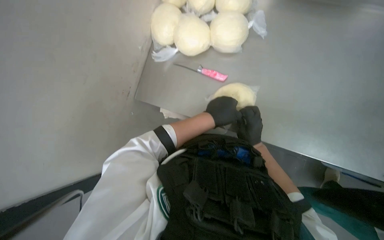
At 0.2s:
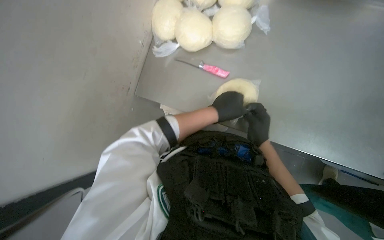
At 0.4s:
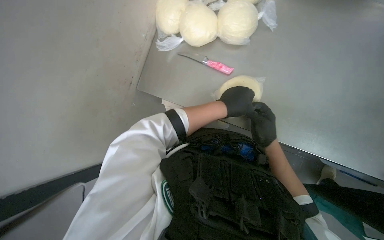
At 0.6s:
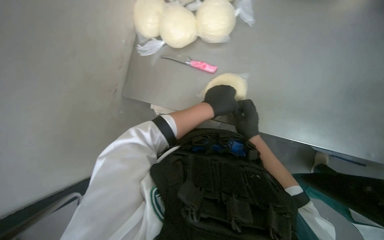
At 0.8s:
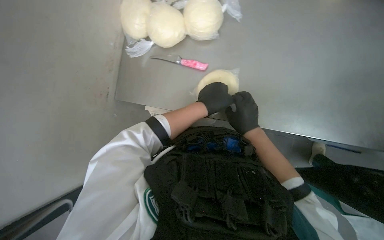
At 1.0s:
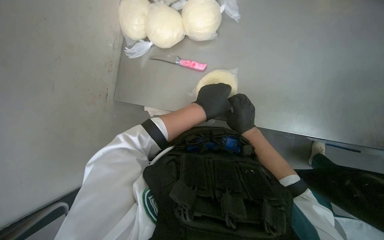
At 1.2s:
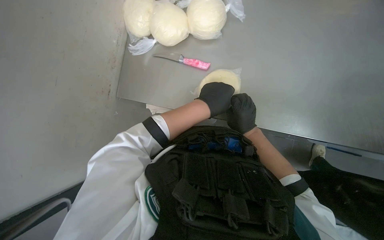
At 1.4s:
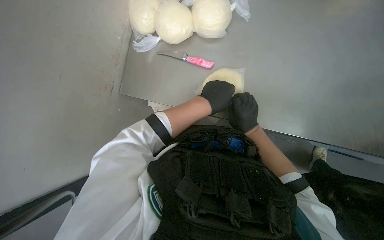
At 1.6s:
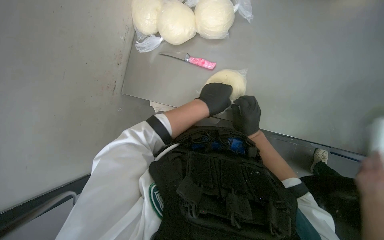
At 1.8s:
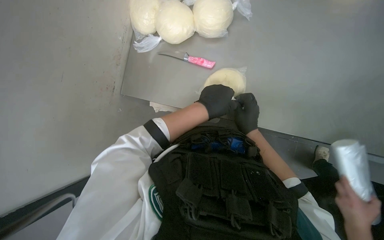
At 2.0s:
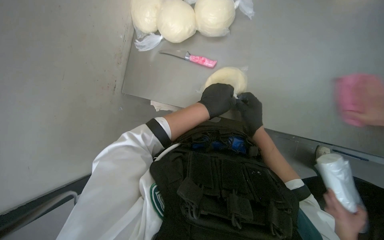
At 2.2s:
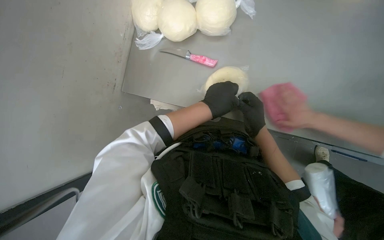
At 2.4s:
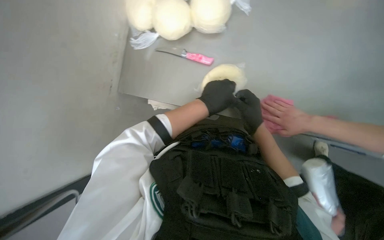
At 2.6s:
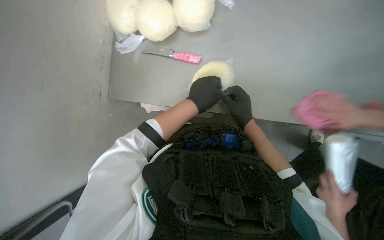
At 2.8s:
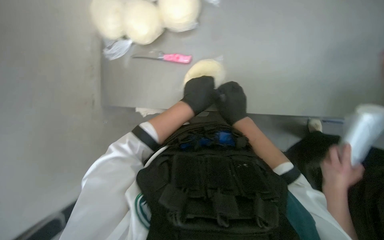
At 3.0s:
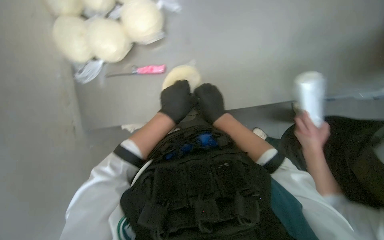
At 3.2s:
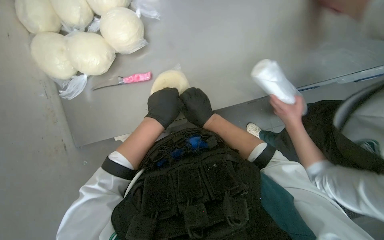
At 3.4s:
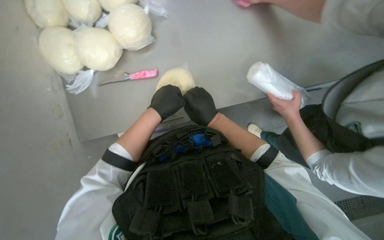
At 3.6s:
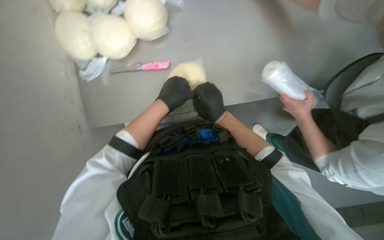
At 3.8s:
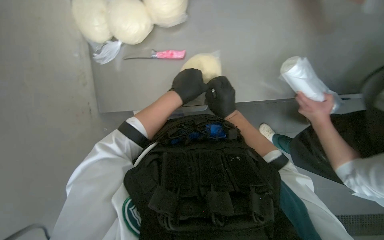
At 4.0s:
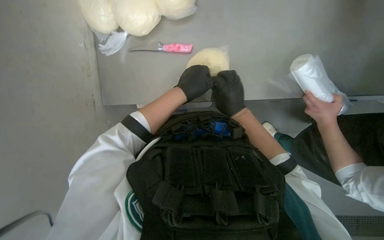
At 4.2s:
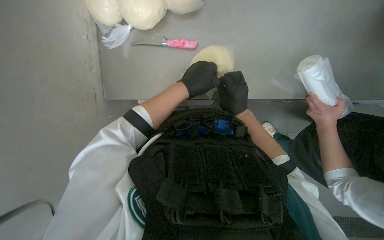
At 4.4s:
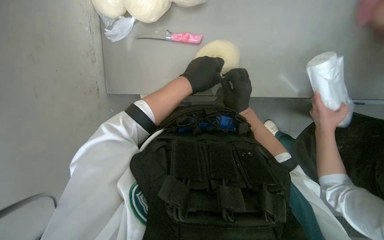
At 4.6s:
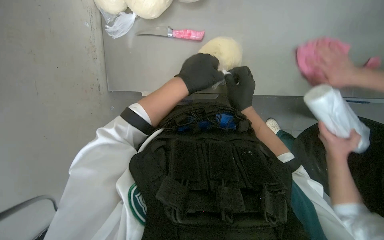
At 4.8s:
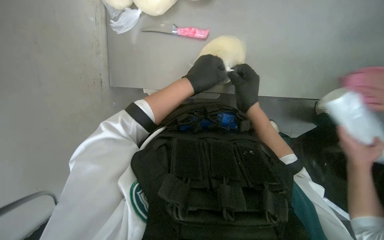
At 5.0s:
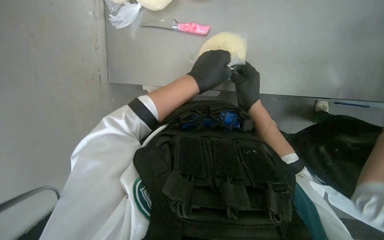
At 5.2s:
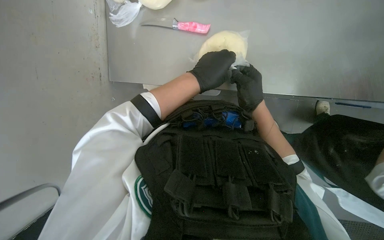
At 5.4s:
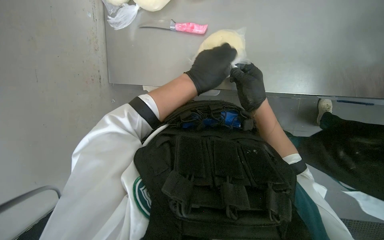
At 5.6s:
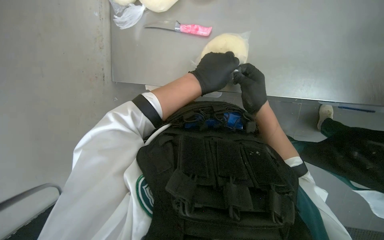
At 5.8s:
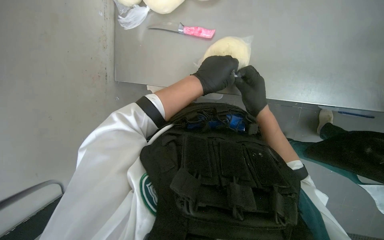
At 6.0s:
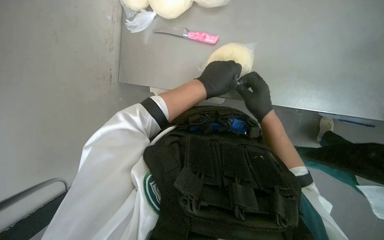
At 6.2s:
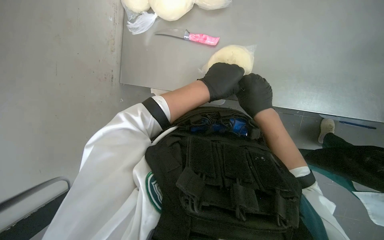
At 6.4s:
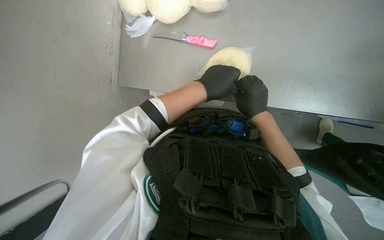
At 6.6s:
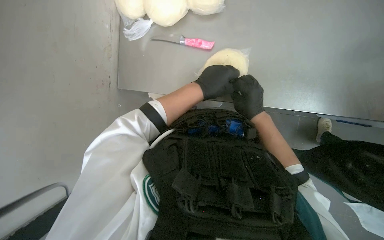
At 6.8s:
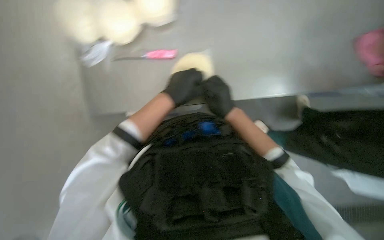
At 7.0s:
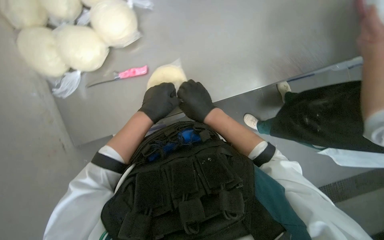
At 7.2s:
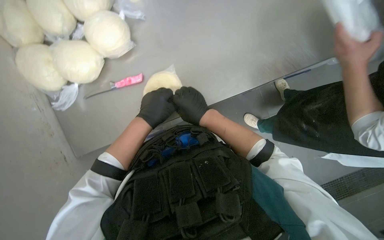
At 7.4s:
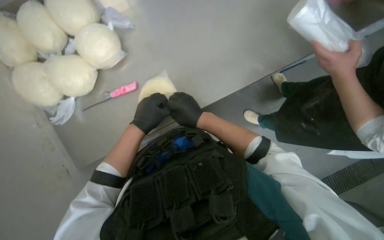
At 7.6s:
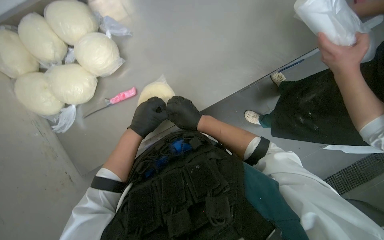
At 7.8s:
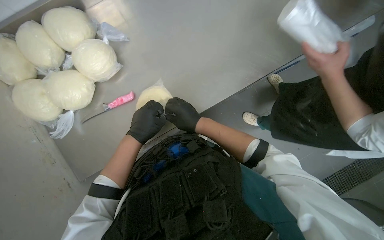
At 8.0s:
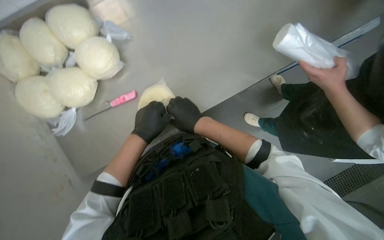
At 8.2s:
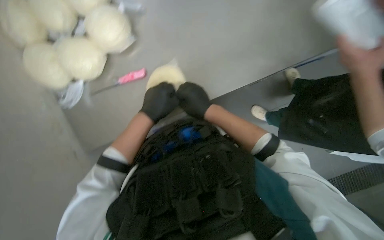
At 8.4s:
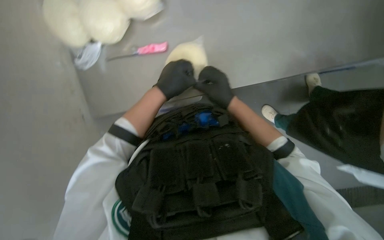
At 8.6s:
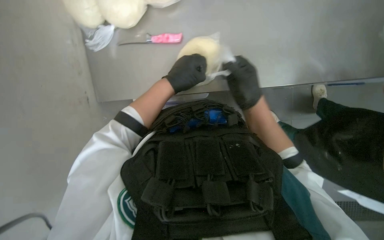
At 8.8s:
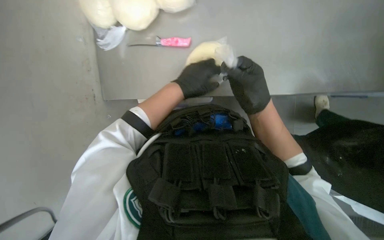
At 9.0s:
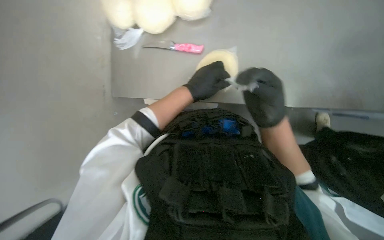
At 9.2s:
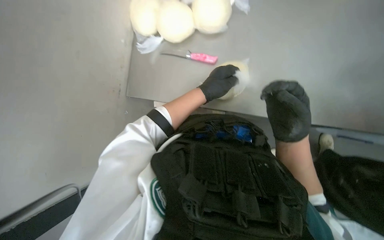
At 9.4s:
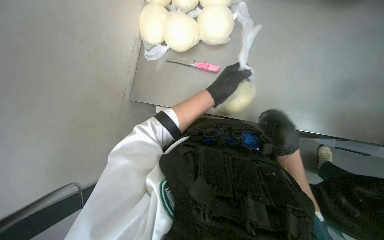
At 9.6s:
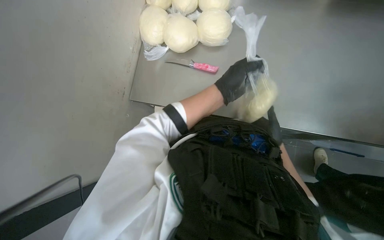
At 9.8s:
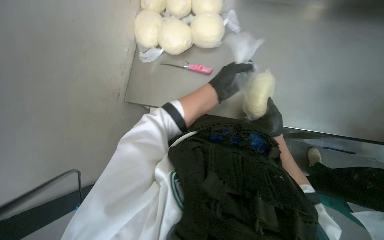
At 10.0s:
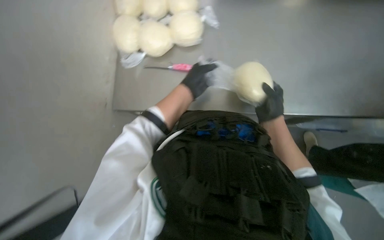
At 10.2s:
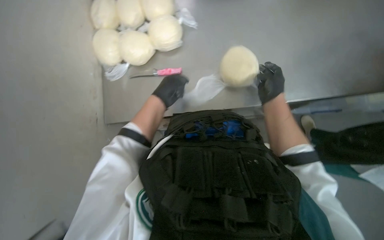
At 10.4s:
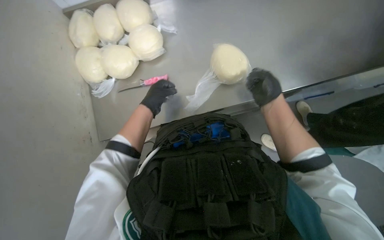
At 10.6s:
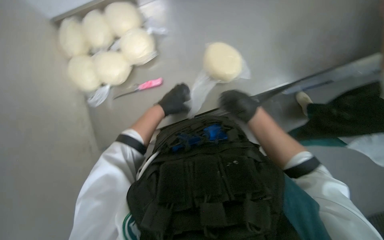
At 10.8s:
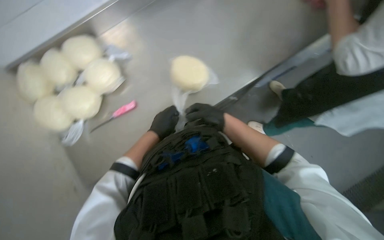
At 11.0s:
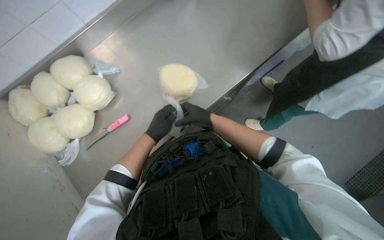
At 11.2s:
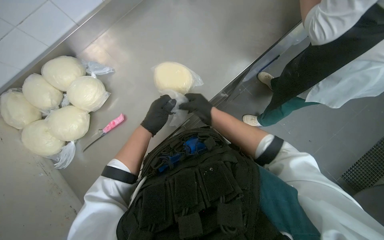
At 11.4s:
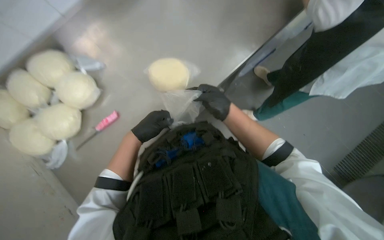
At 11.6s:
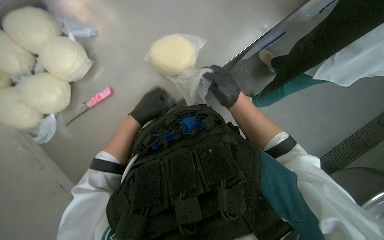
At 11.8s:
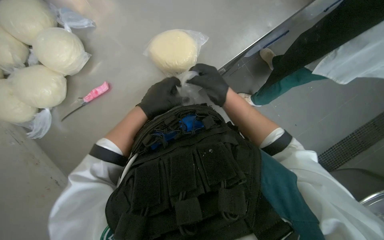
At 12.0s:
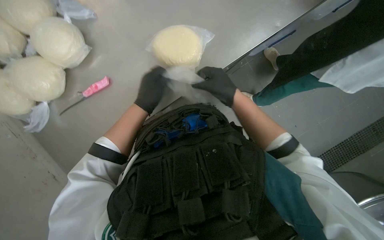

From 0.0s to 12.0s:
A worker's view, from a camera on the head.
Job: preparing food.
The whole recording: Wrapping dough in plastic. The worker tears off plastic wrap and wraps a ball of dough.
From 0.0s to 1.6s: The hands make small movements and keep their place.
From 1.6s to 3.0s: The right hand shifts about 10 cm nearer to the camera.
From 3.0s to 4.4s: The right hand heads farther from the camera, covering some 10 cm.
From 4.4s to 6.0s: The hands are busy where they are.
From 6.0s to 7.6s: The scene rotates counterclockwise by about 35 degrees.
From 7.6s to 9.0s: The scene rotates clockwise by approximately 30 degrees. The right hand moves nearer to the camera, about 10 cm.
From 10.4s to 12.0s: The head turns to the right by approximately 25 degrees.

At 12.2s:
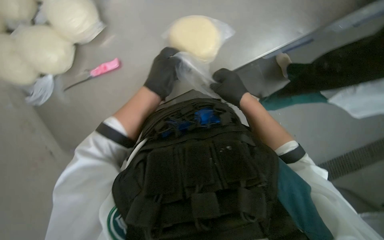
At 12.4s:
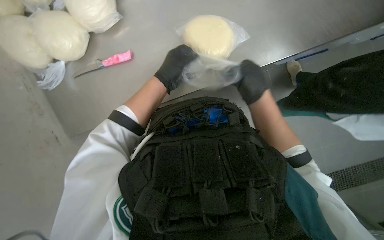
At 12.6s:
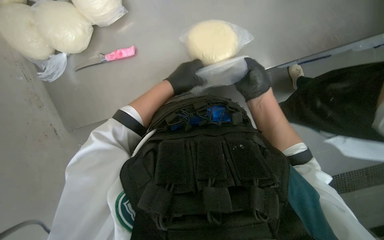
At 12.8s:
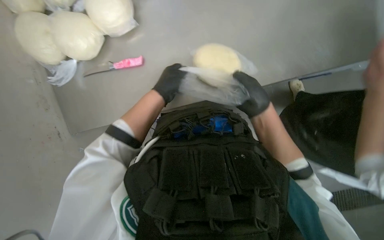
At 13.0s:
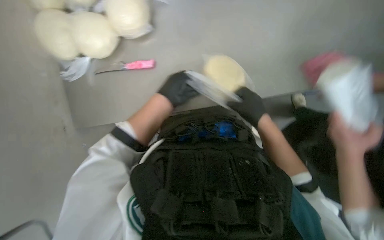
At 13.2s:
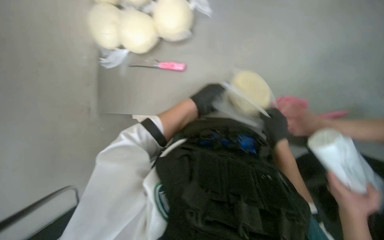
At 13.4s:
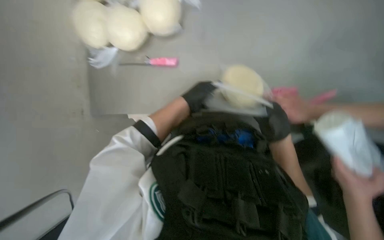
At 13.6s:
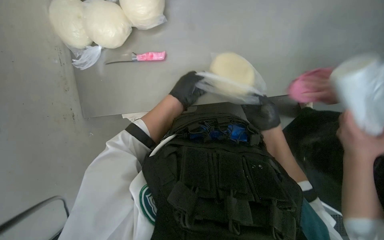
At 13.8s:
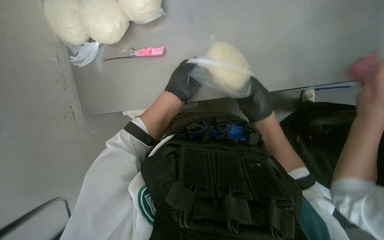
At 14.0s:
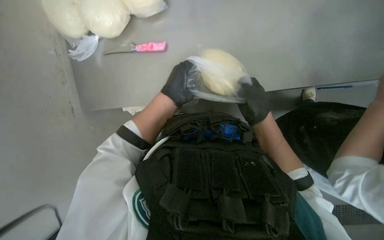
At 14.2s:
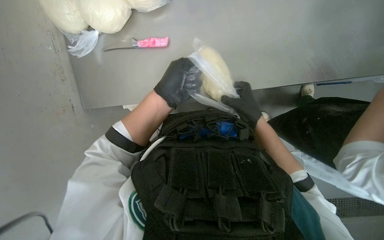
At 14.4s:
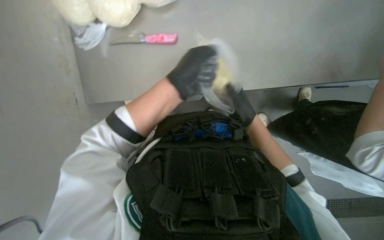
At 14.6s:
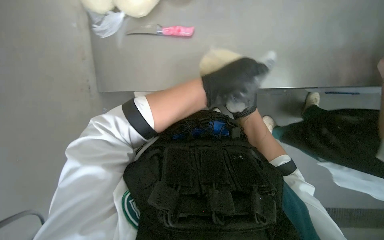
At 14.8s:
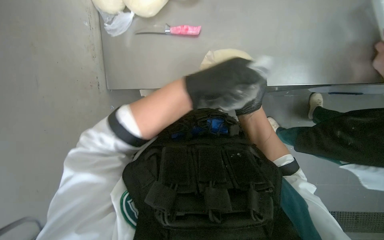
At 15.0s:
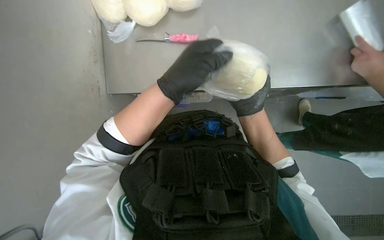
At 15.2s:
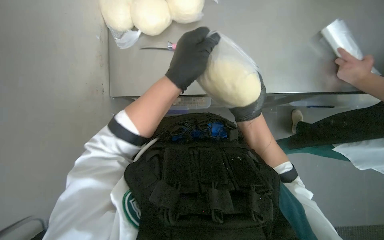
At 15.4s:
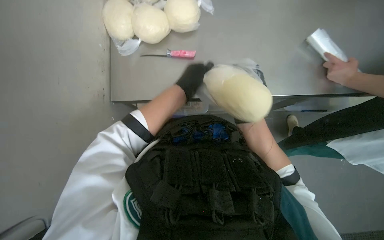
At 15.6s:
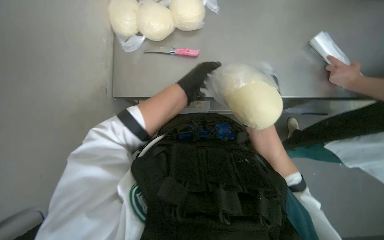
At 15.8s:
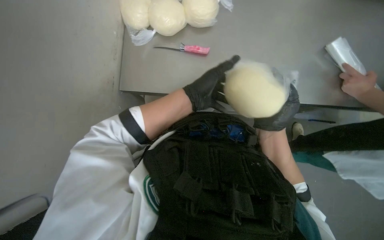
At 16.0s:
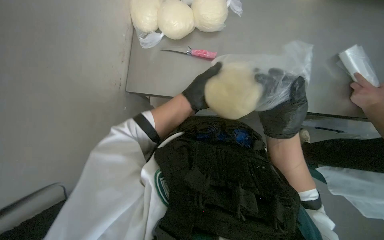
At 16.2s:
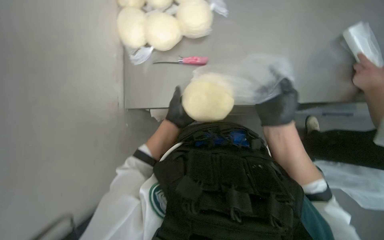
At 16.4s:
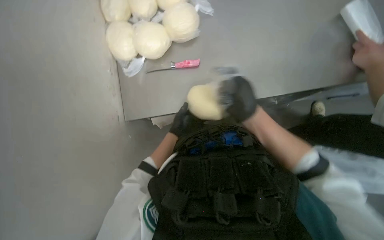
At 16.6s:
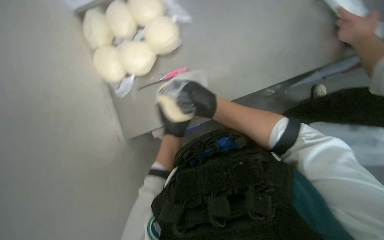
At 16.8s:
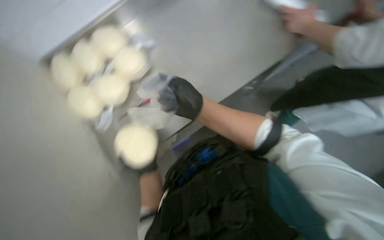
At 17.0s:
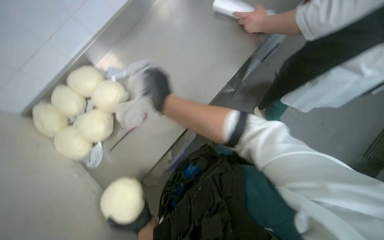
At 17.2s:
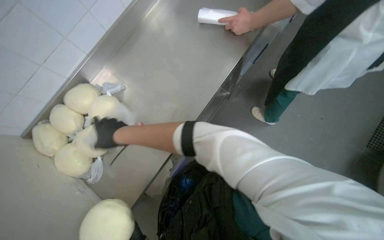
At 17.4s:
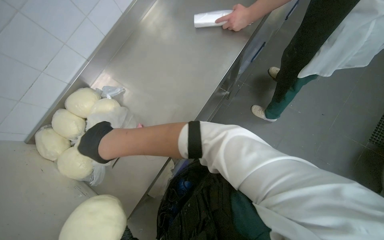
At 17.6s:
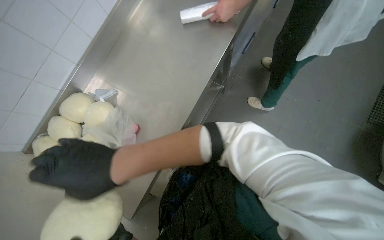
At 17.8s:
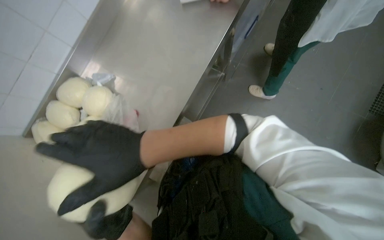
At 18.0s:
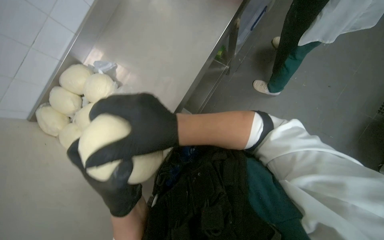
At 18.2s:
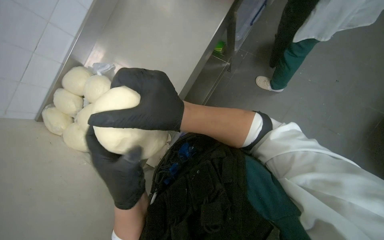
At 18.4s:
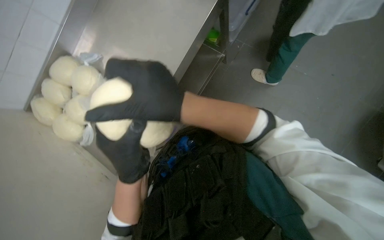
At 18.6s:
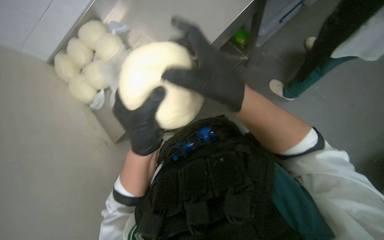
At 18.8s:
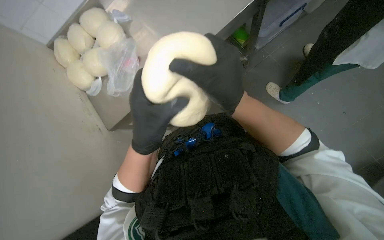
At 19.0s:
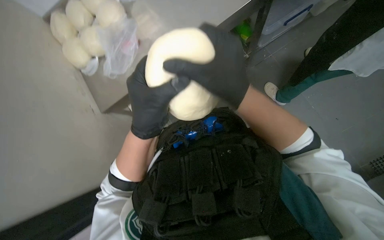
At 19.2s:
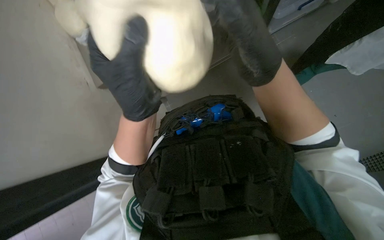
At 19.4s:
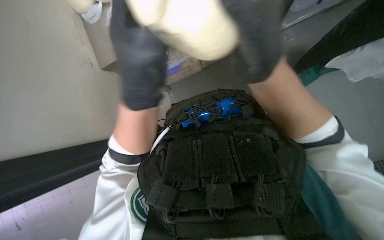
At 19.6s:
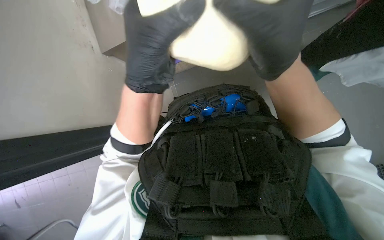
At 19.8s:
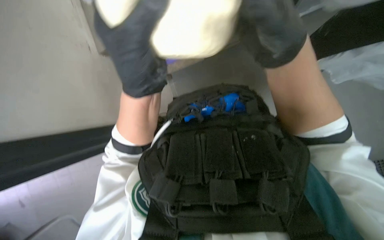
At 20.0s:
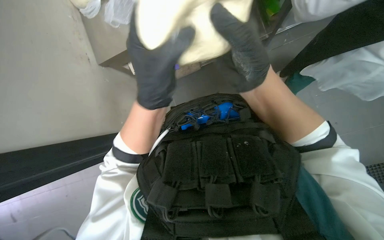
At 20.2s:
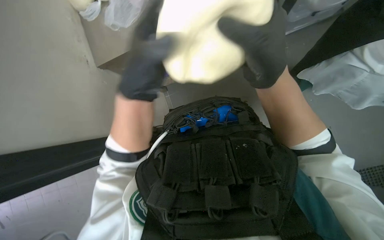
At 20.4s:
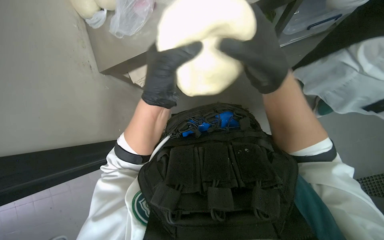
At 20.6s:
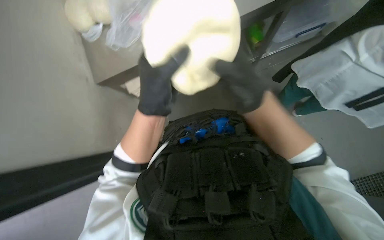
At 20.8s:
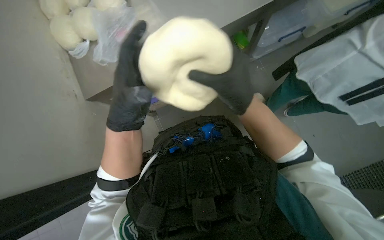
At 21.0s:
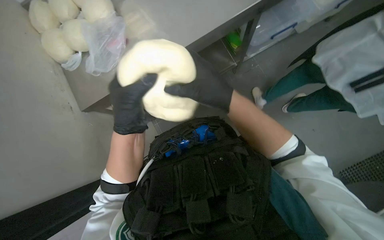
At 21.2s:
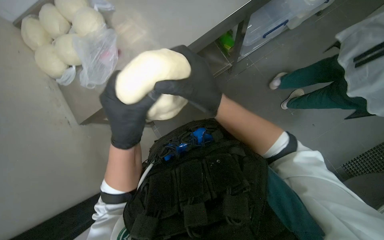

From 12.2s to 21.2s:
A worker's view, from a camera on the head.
Job: preparing food.
The whole recording: Wrapping dough in plastic. The worker tears off plastic wrap and wraps a ball of dough.
From 13.8s to 15.2s: The left hand travels nearer to the camera by approximately 15 cm.
From 16.6s to 18.2s: Everything in view rotates roughly 35 degrees counterclockwise.
From 18.2s to 19.8s: The view tips downward by approximately 20 degrees. The scene rotates clockwise by about 35 degrees.
From 19.8s to 21.2s: The view tilts approximately 15 degrees upward.
